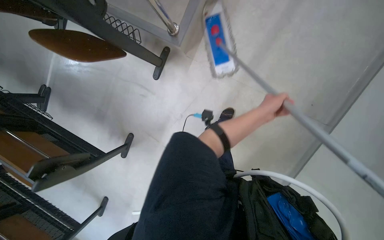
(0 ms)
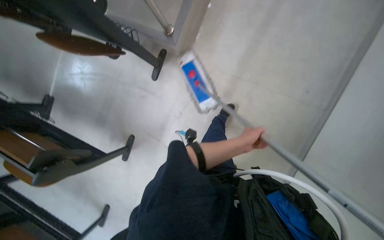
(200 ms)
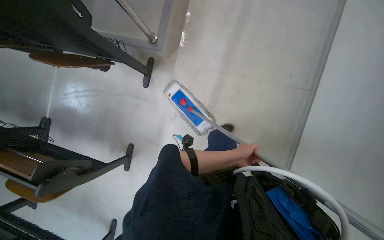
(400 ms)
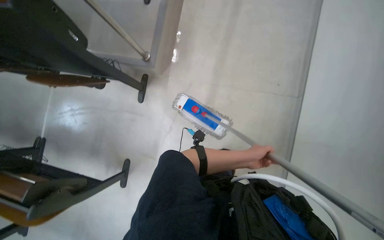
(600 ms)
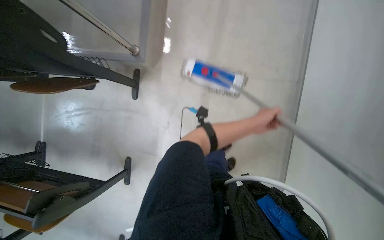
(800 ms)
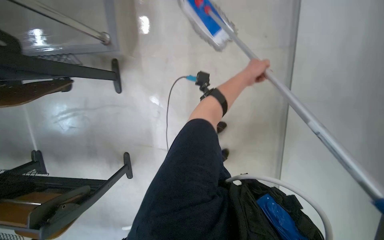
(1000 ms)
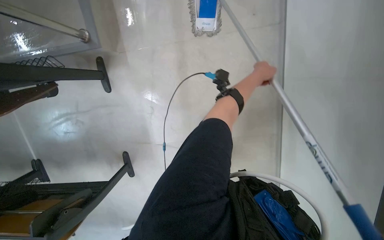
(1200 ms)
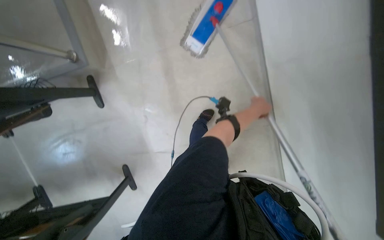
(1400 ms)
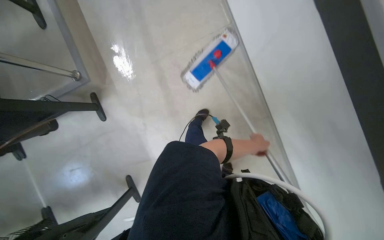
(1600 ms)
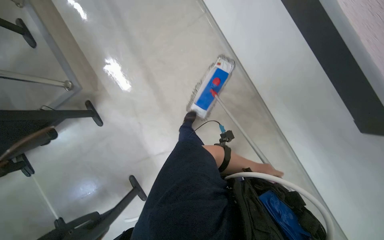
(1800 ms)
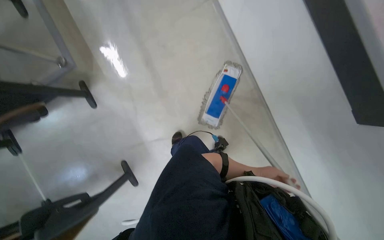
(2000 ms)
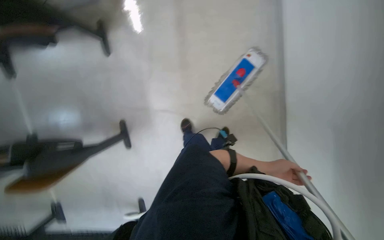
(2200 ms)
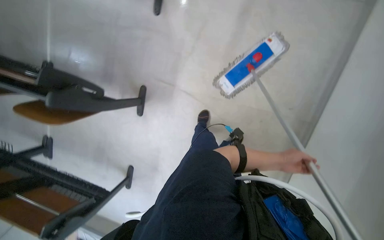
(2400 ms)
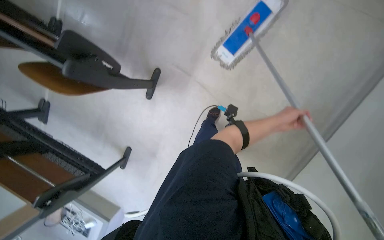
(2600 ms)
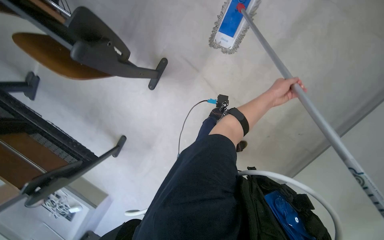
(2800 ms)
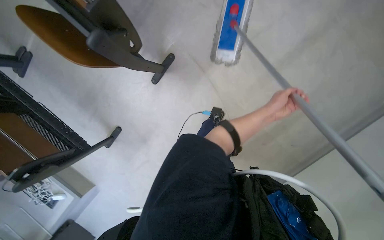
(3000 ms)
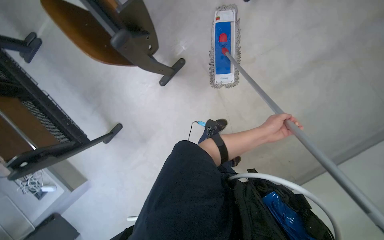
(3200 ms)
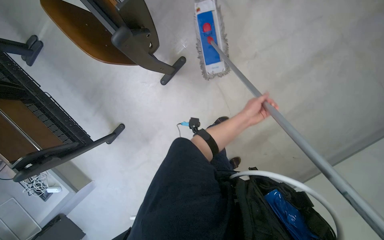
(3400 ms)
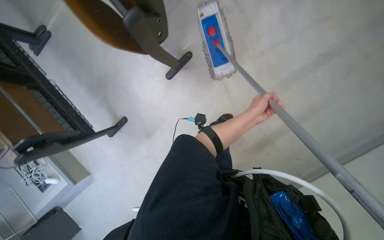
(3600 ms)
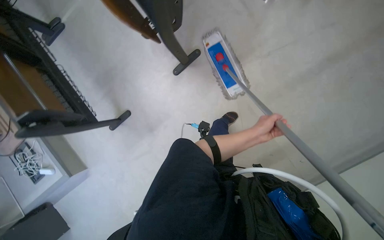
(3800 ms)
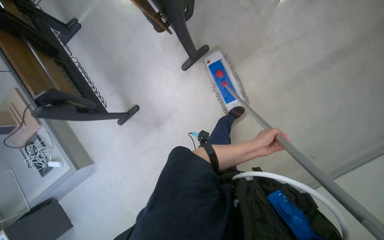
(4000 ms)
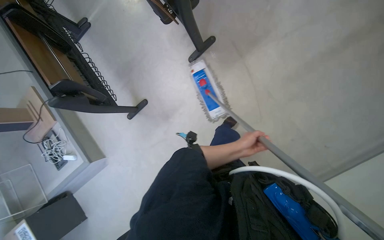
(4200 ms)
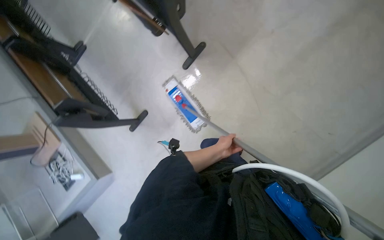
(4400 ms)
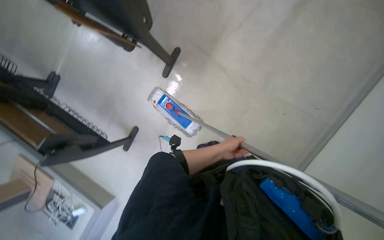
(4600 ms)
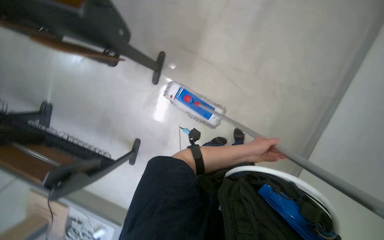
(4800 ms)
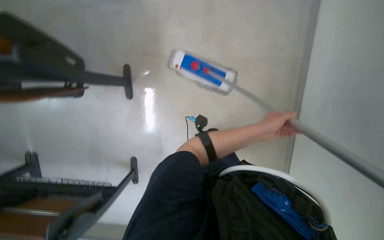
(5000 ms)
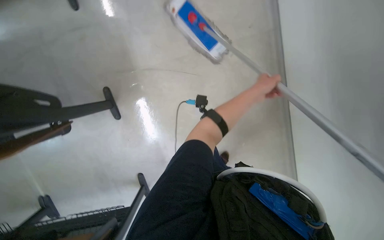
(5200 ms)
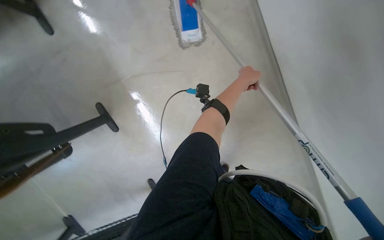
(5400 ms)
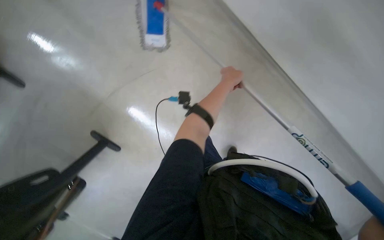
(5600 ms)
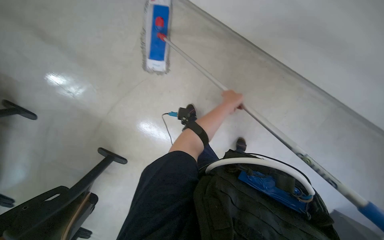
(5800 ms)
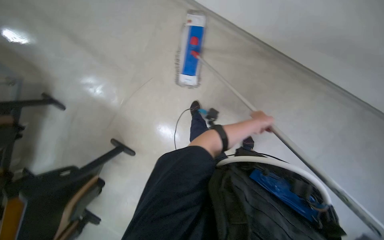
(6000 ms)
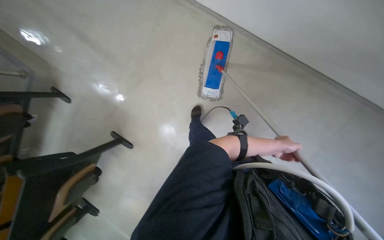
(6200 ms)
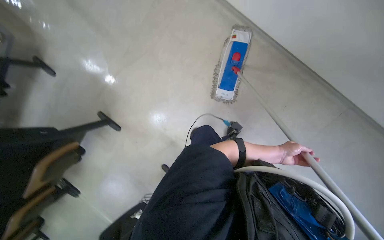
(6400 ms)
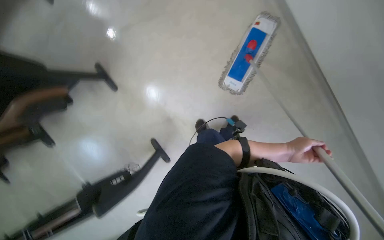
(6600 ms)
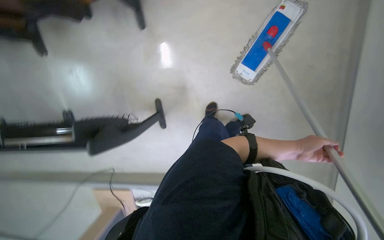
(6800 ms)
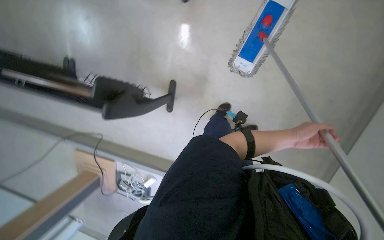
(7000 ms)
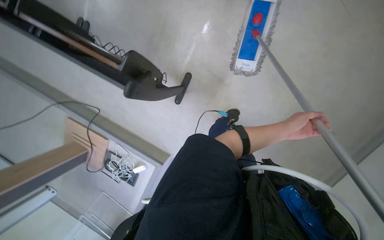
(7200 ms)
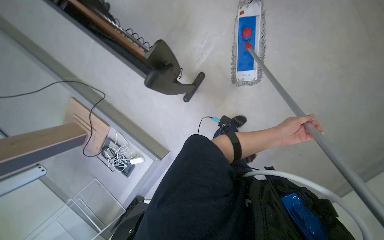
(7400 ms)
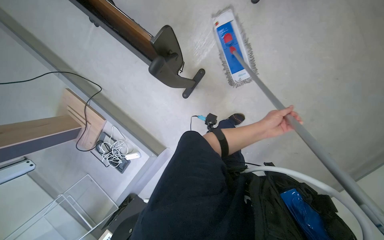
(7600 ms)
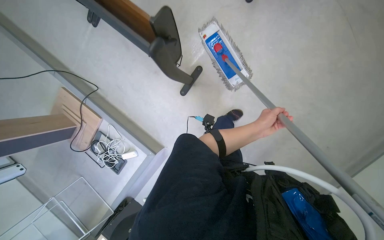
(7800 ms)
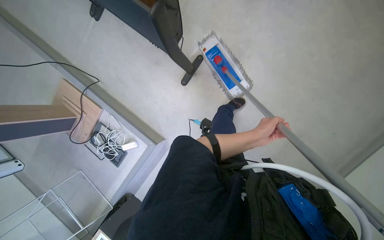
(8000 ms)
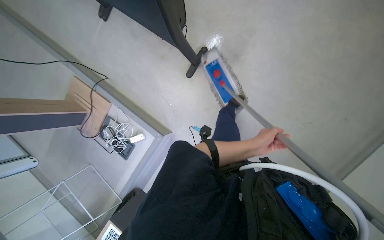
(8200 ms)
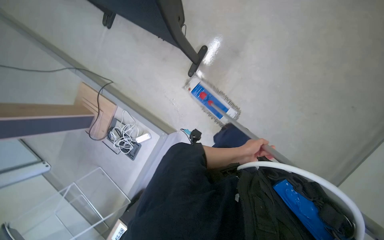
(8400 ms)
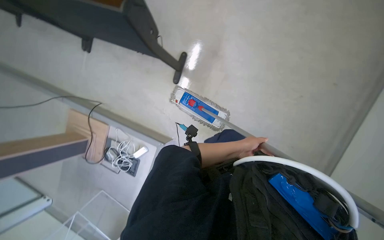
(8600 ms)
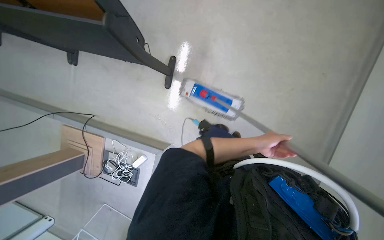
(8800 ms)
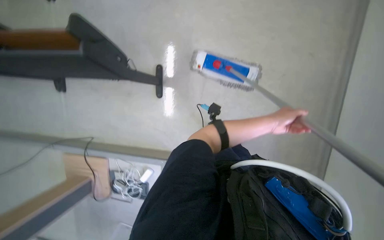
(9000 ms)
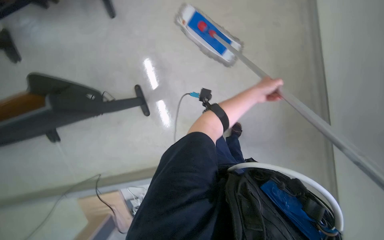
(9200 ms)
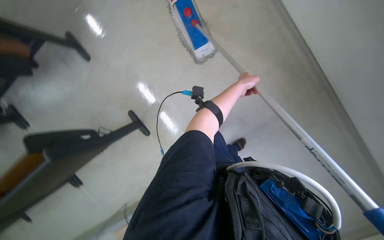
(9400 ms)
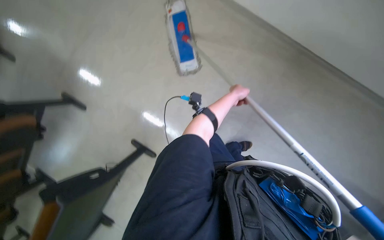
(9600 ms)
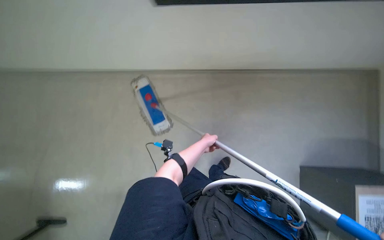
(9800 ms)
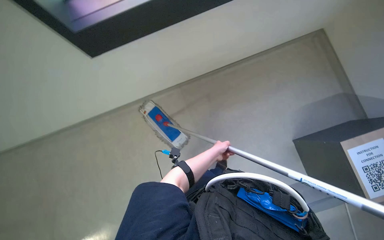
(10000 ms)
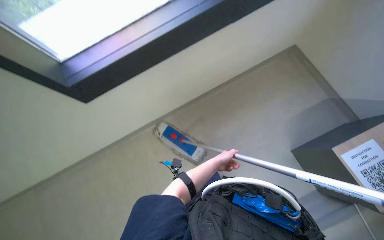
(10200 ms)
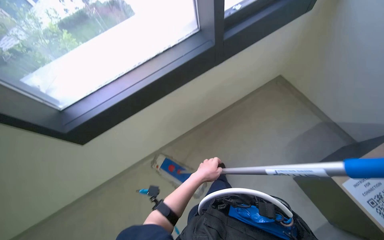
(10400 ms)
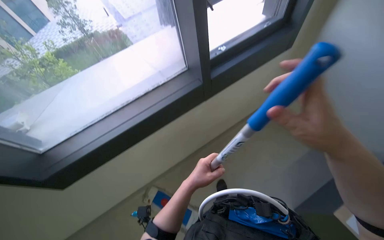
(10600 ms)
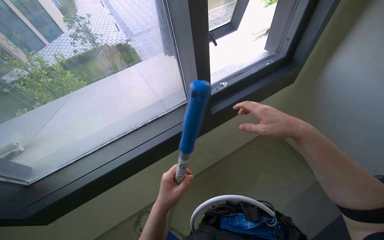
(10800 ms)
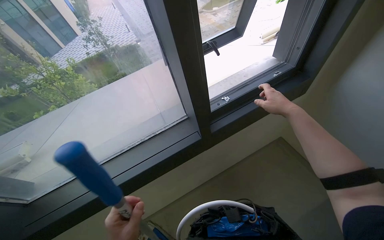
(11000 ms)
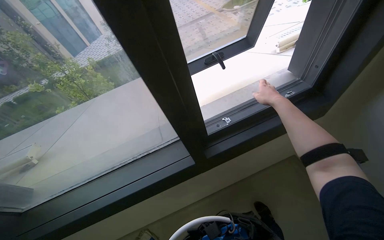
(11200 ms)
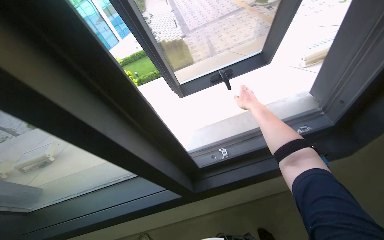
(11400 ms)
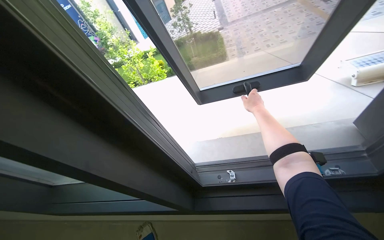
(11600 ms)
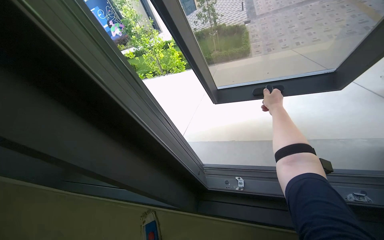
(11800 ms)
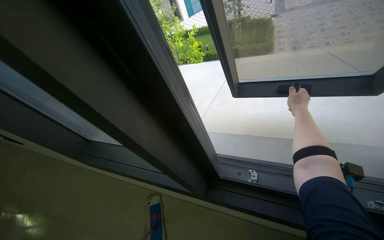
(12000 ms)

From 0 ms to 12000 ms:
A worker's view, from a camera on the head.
Job: wiping surfaces.
The whole recording: Mopping wall. The worker mops the wall with a long-handled mop.
From 0 ms to 1600 ms: Everything in view rotates about 35 degrees counterclockwise. The left hand swings up and down the picture, roughly 30 cm each way, with 2 reversals.
From 1600 ms to 3000 ms: The camera travels about 40 cm. The wearer looks some 20 degrees further downward. Everything in view rotates approximately 45 degrees clockwise.
From 3000 ms to 4400 ms: The camera travels some 40 cm. The camera pitches upward, by approximately 15 degrees.
From 4400 ms to 6000 ms: The scene turns roughly 70 degrees counterclockwise in the picture.
From 6000 ms to 7600 ms: The scene turns some 45 degrees clockwise in the picture.
From 7600 ms to 9000 ms: The camera pitches upward, by roughly 10 degrees. Everything in view rotates roughly 30 degrees counterclockwise.
From 9000 ms to 10400 ms: The camera pitches upward, by roughly 20 degrees. The scene turns roughly 40 degrees counterclockwise in the picture.
From 10400 ms to 12000 ms: The camera is carried approximately 60 cm. The wearer looks roughly 45 degrees further to the left.

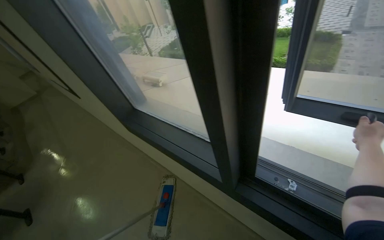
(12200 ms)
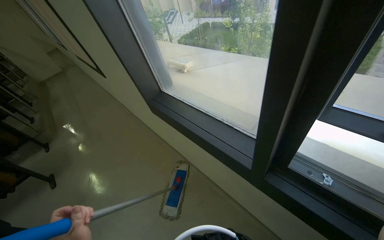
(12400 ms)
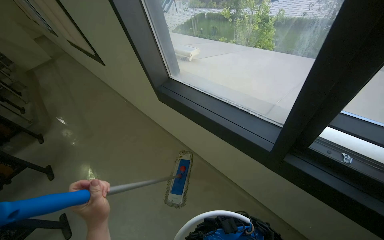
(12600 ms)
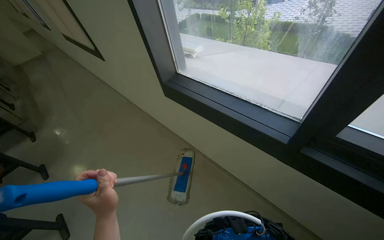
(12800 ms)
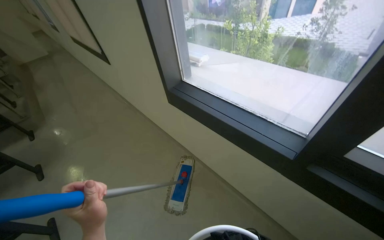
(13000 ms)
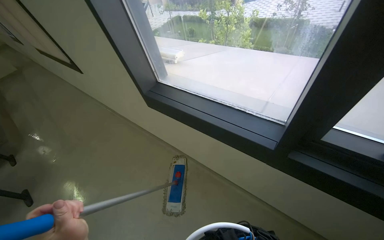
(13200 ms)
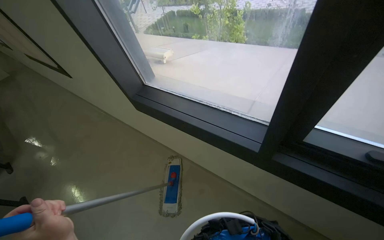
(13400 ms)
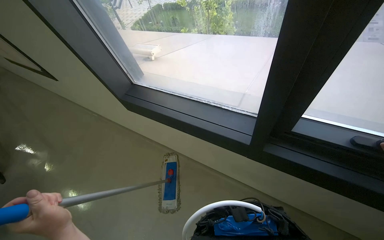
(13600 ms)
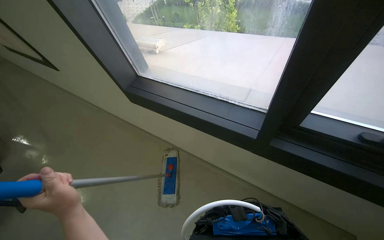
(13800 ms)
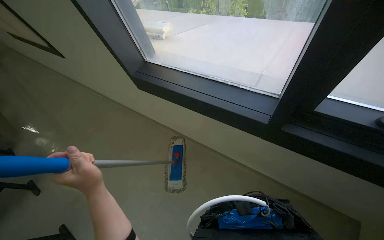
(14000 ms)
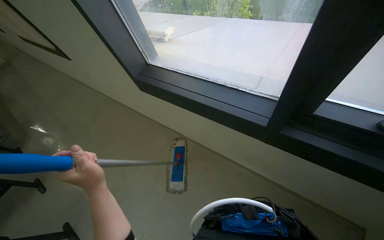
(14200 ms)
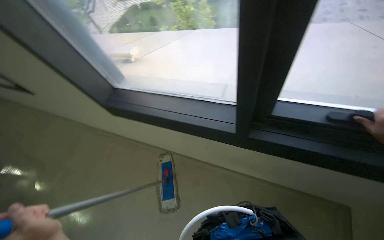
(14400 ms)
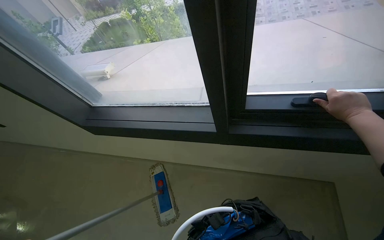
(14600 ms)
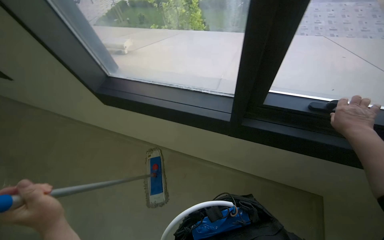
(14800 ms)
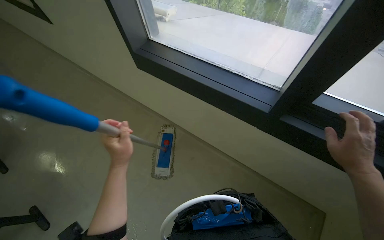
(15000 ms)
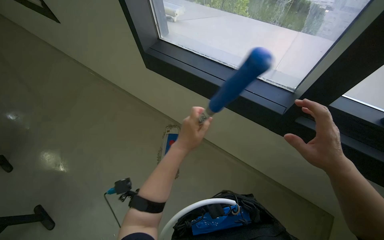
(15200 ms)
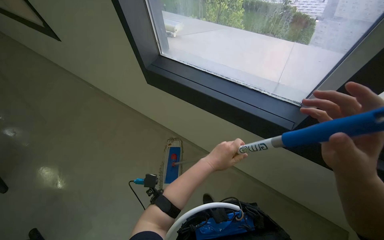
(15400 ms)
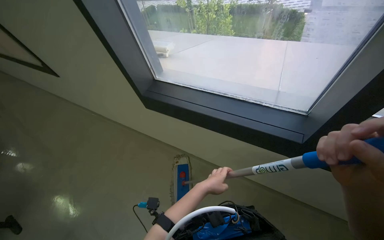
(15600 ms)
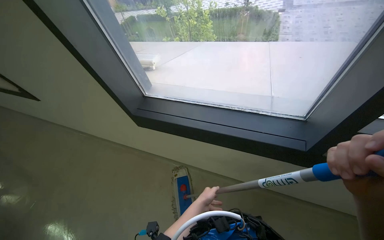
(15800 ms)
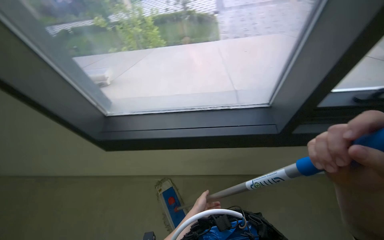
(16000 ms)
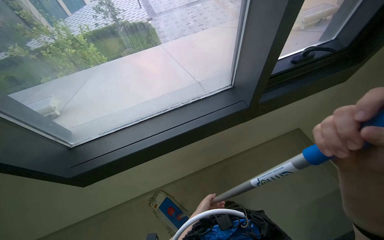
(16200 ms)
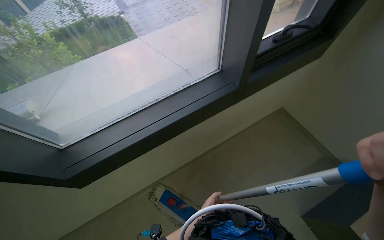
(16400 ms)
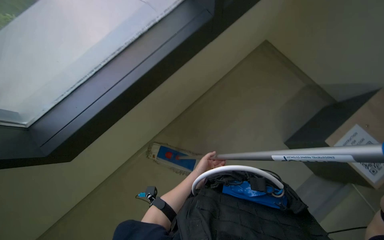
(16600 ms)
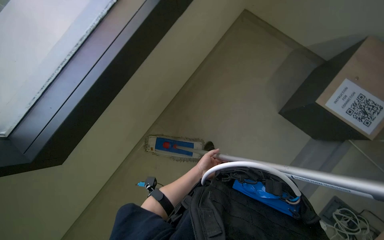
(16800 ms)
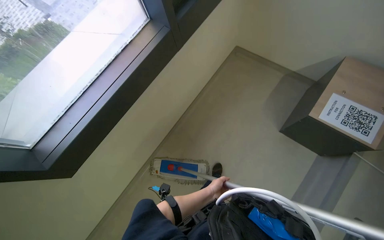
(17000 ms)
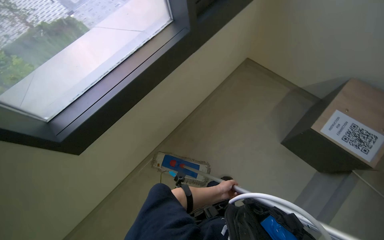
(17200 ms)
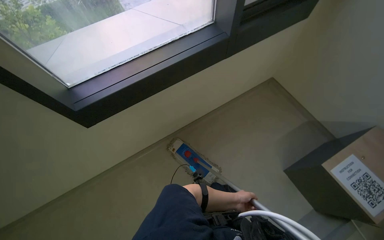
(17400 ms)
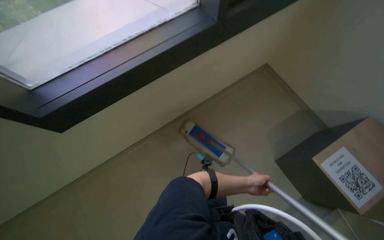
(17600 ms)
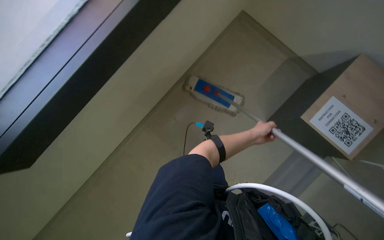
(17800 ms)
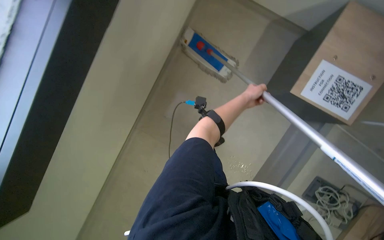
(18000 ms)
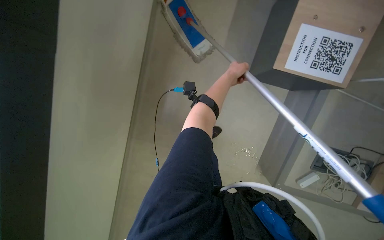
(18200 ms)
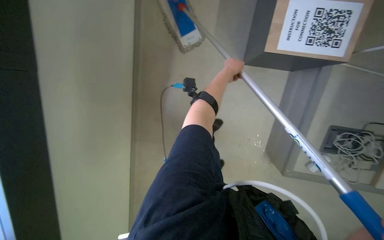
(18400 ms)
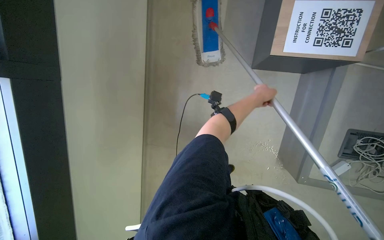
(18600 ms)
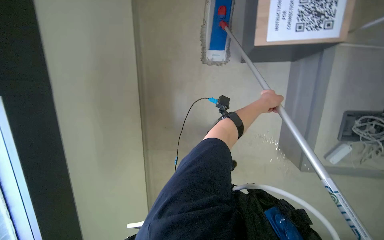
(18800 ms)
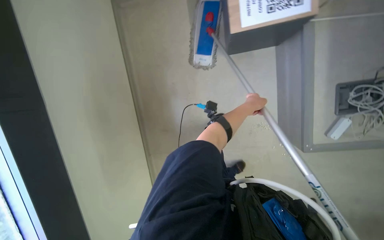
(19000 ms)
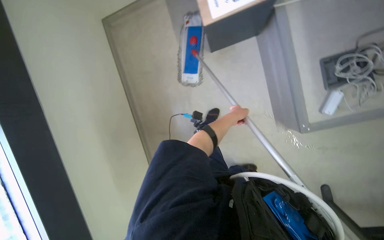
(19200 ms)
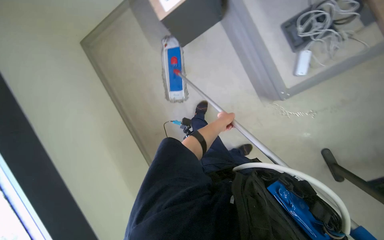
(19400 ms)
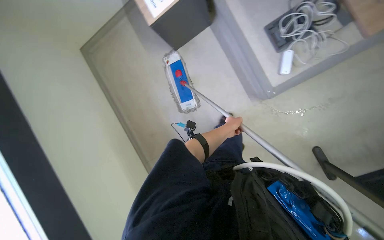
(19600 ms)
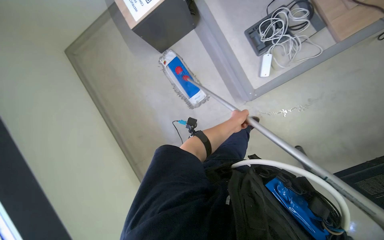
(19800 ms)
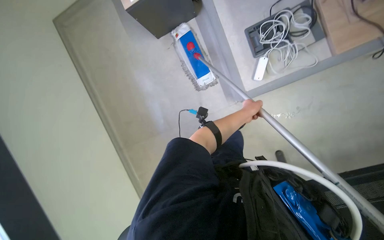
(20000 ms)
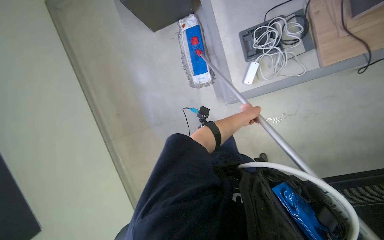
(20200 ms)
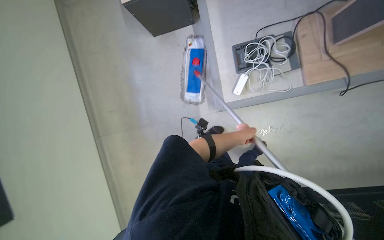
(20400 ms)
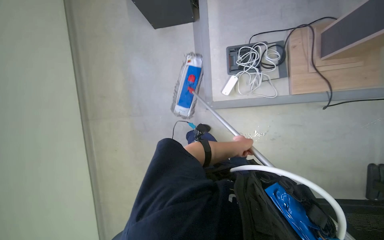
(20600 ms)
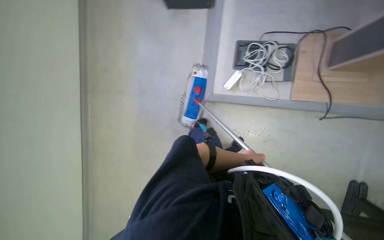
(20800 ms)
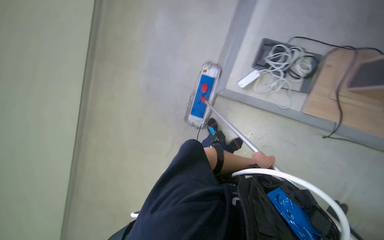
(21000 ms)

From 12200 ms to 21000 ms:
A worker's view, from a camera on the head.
Job: wiping surfaces.
The whole recording: Mopping wall. The worker mops the wall with a long-handled mop.
From 15200 ms to 16600 ms: The head rotates roughly 75 degrees to the right.
From 16600 ms to 18000 ms: The view tilts some 20 degrees downward.
From 18000 ms to 19600 ms: The wearer moves about 40 cm. The scene turns roughly 50 degrees counterclockwise in the picture.
